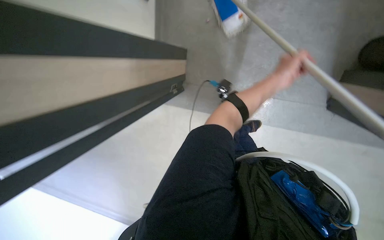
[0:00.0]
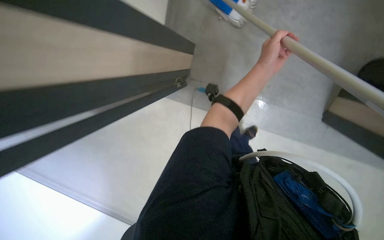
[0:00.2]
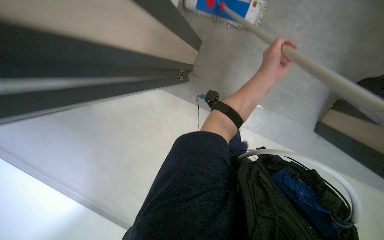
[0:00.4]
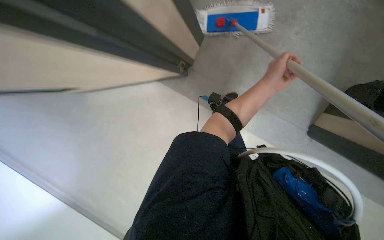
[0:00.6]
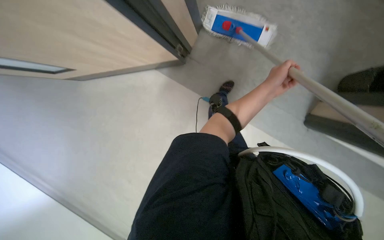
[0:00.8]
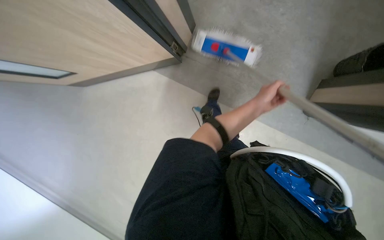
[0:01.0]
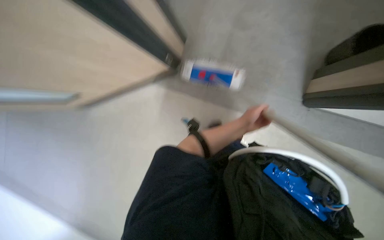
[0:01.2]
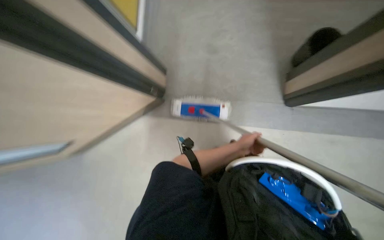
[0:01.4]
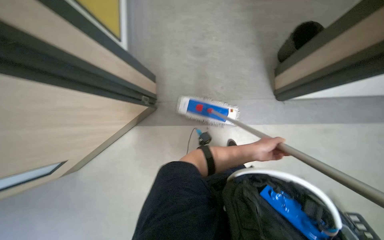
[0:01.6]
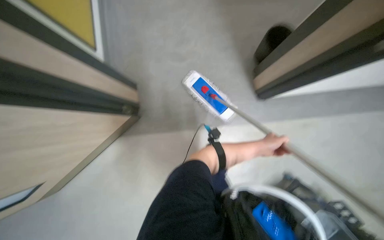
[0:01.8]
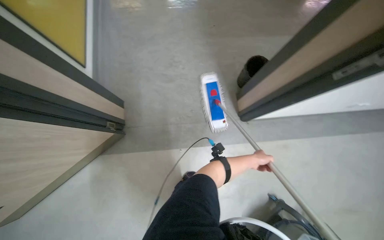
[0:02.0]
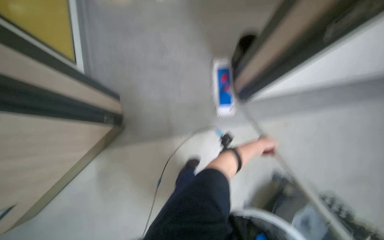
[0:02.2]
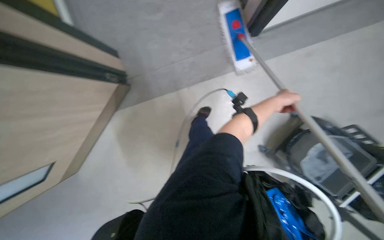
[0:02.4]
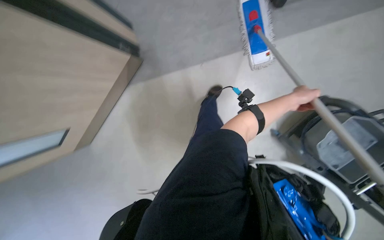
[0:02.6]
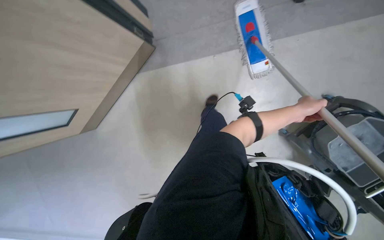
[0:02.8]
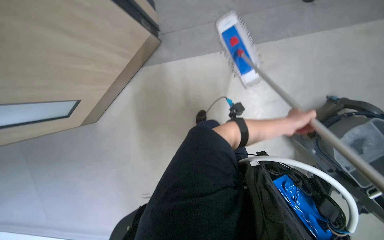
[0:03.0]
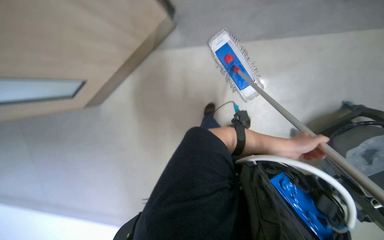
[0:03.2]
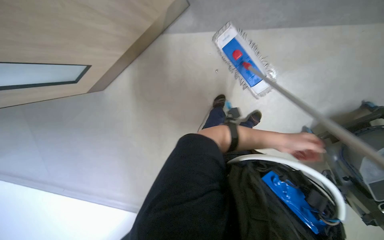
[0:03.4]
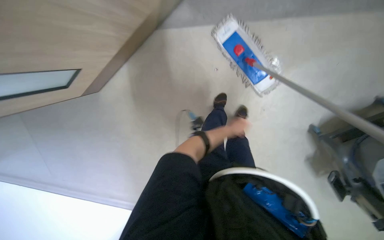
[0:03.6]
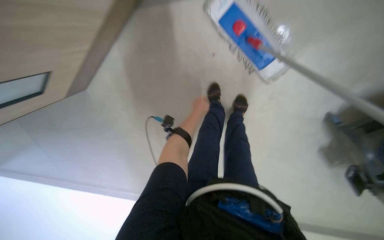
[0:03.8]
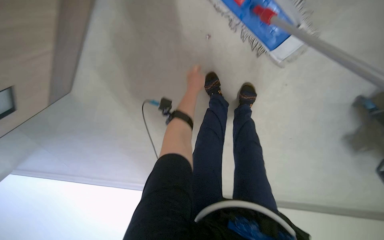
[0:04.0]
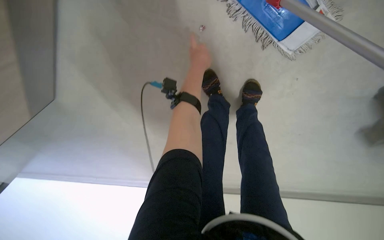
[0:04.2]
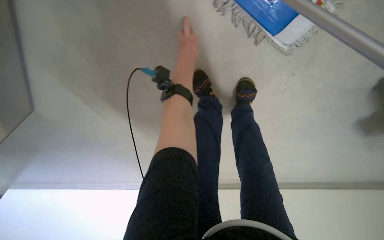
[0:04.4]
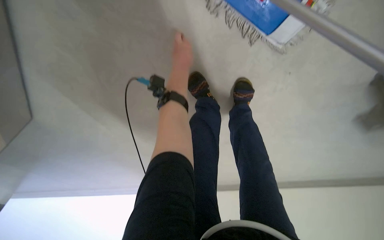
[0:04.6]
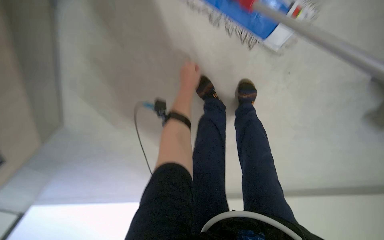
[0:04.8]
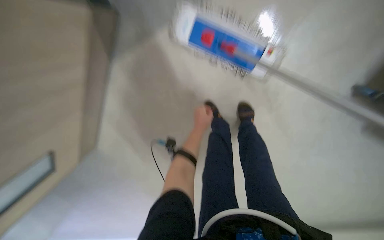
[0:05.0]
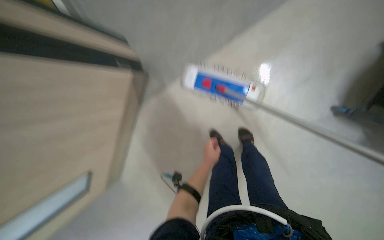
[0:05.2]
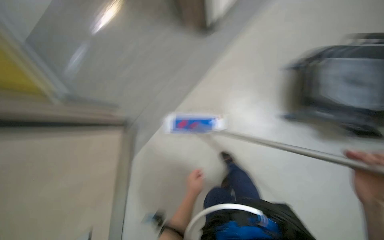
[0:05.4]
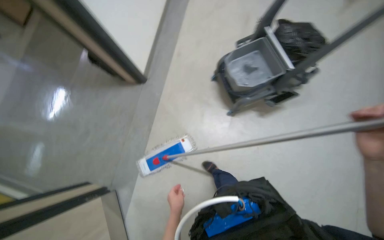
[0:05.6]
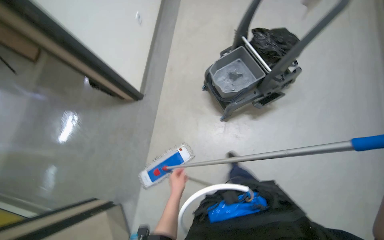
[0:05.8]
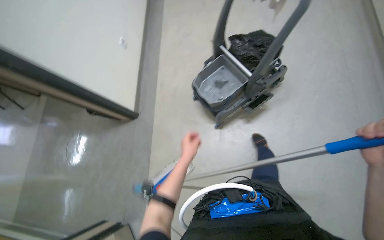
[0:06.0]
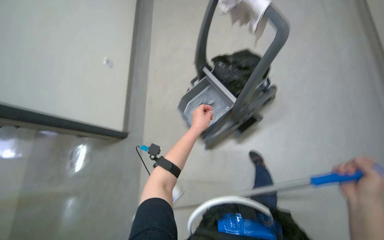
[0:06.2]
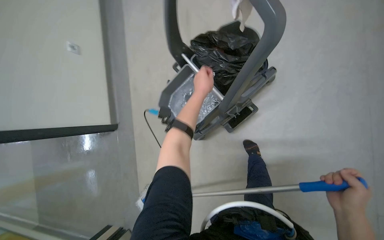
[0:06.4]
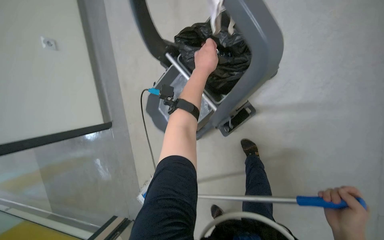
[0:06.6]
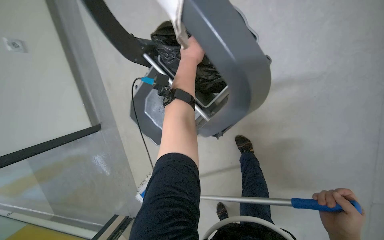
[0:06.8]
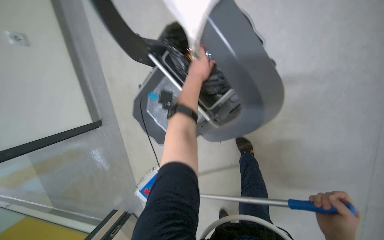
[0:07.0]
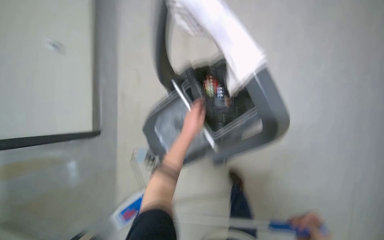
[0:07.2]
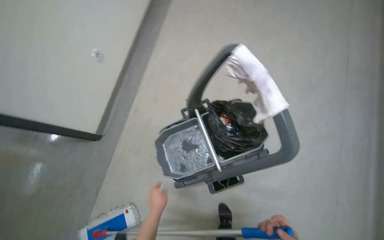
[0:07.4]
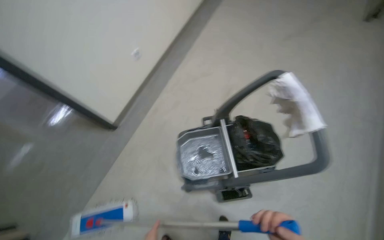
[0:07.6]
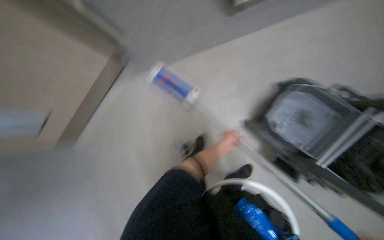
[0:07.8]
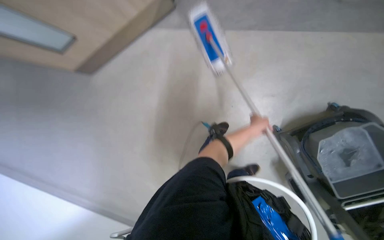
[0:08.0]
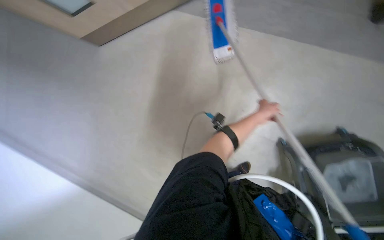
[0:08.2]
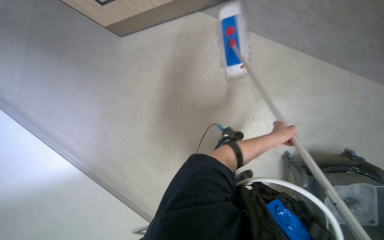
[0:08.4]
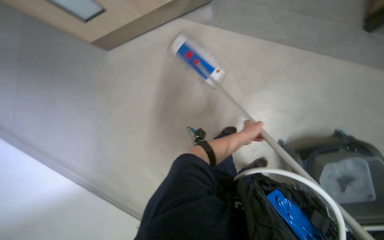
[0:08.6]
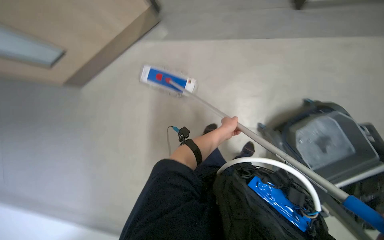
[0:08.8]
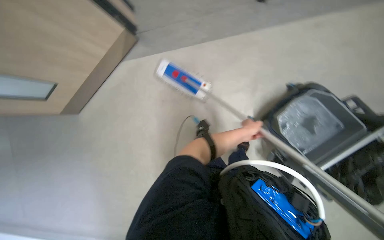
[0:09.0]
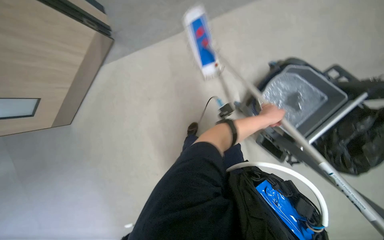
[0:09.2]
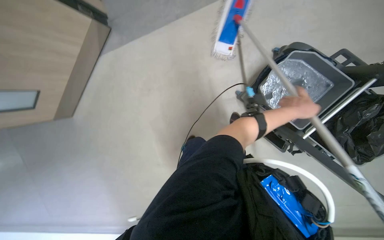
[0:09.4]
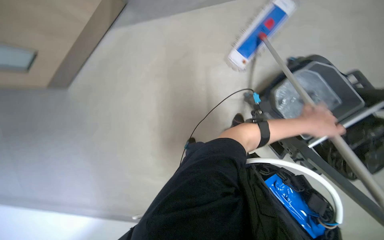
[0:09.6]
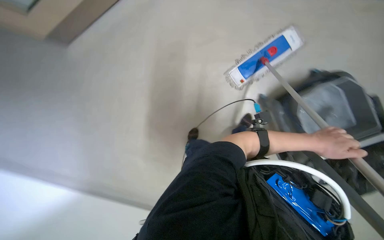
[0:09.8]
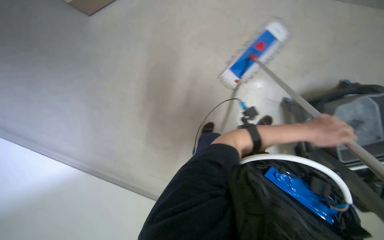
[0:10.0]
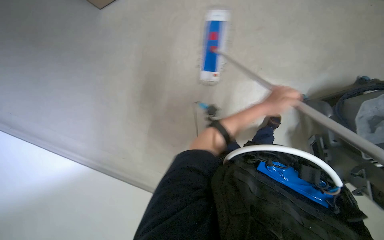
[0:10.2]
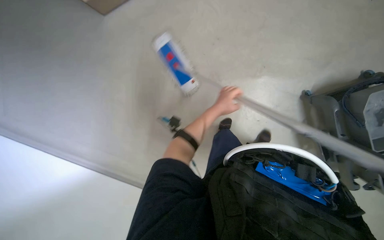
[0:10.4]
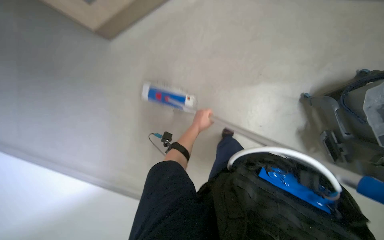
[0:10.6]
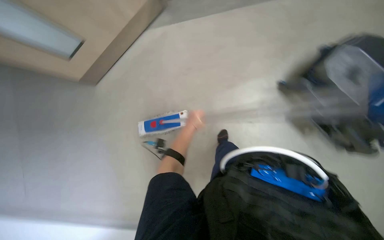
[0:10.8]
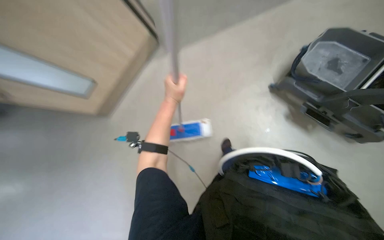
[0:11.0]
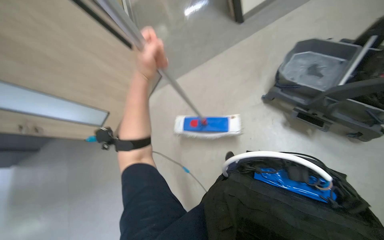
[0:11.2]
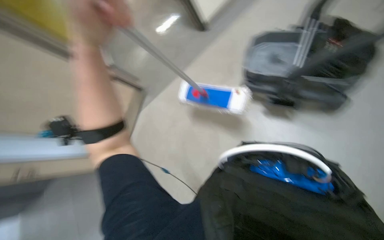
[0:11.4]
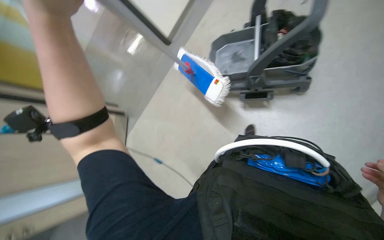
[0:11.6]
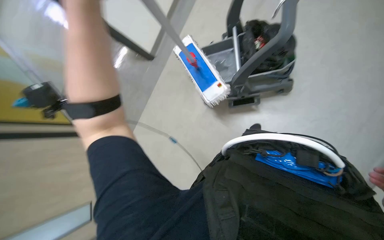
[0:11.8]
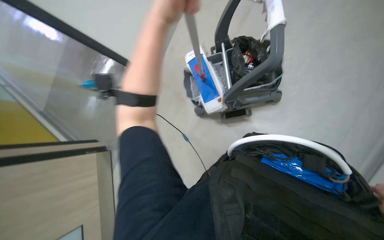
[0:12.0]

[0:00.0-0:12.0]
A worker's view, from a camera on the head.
Job: mopping floor.
The whole recording: Mopping office floor. The worker mops the office floor around the tables and chairs.
0:00.0 to 0:01.6: The view tilts some 15 degrees upward.
0:01.6 to 0:03.0: The view tips downward by about 30 degrees.
0:03.0 to 0:04.4: The camera is carried some 80 cm. The camera pitches downward, by about 35 degrees.
0:04.4 to 0:06.0: The wearer moves roughly 80 cm. The camera sweeps to the left, by approximately 20 degrees. The wearer looks roughly 45 degrees further upward. The scene rotates counterclockwise by roughly 55 degrees.
0:07.6 to 0:09.0: The camera pitches downward, by roughly 20 degrees.
0:10.4 to 0:12.0: The camera pitches upward, by some 45 degrees. The scene rotates counterclockwise by roughly 55 degrees.

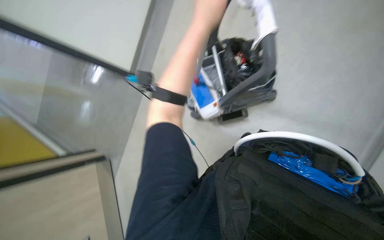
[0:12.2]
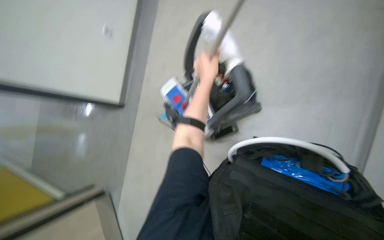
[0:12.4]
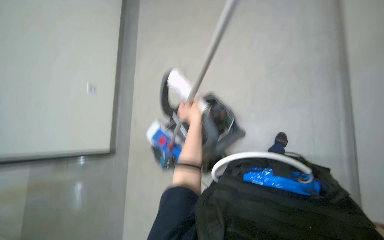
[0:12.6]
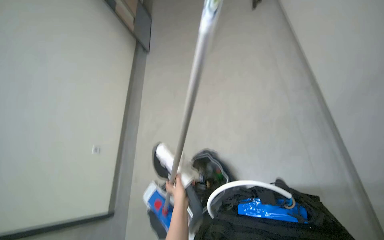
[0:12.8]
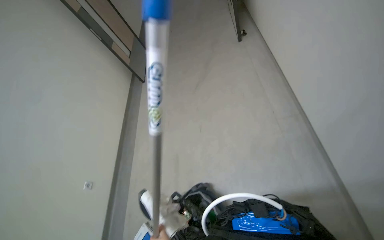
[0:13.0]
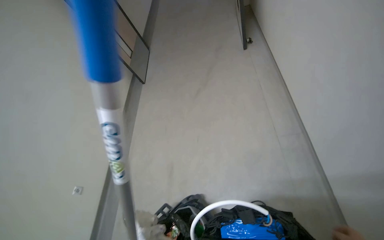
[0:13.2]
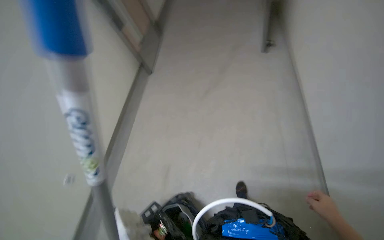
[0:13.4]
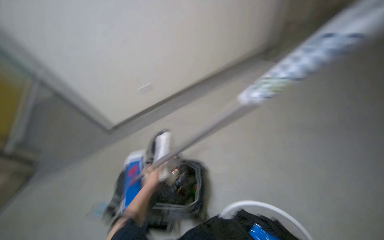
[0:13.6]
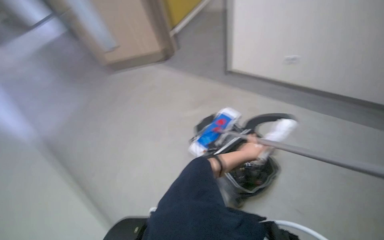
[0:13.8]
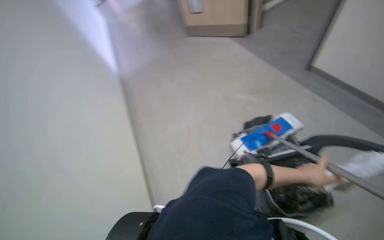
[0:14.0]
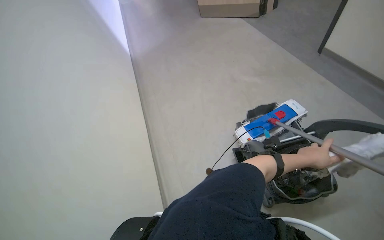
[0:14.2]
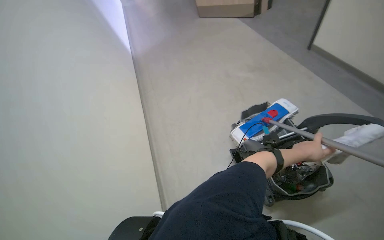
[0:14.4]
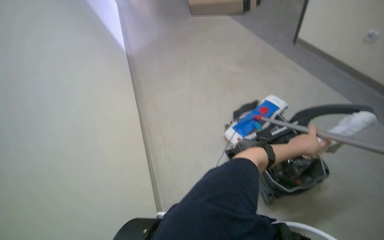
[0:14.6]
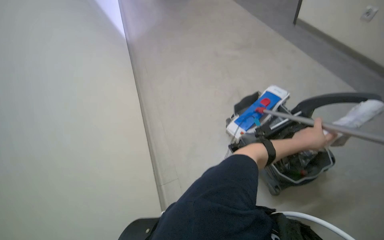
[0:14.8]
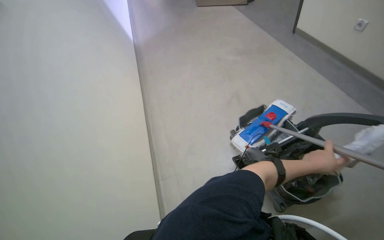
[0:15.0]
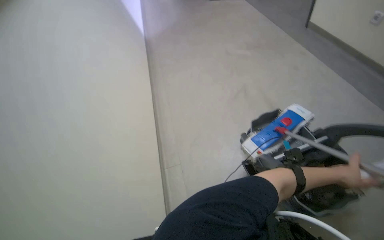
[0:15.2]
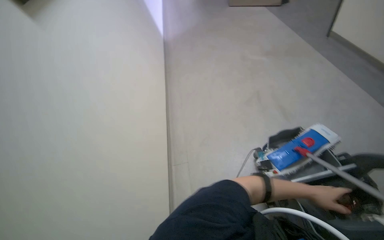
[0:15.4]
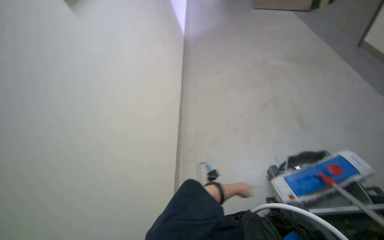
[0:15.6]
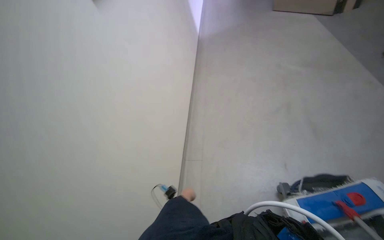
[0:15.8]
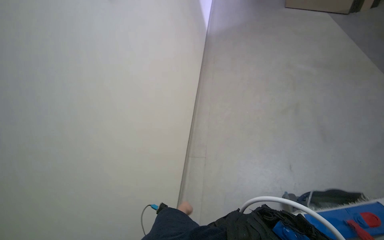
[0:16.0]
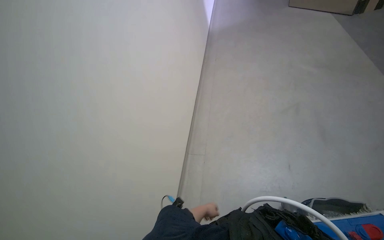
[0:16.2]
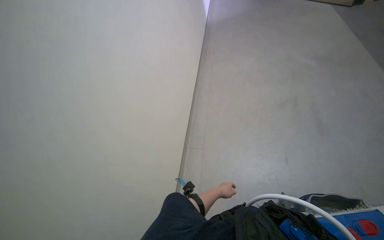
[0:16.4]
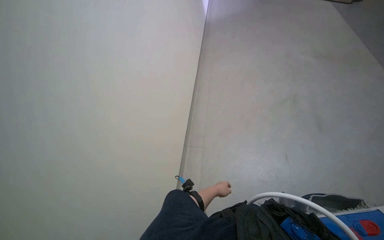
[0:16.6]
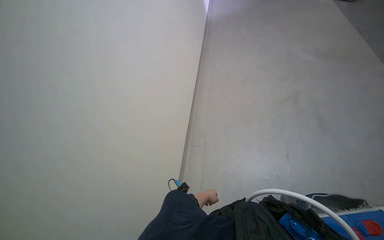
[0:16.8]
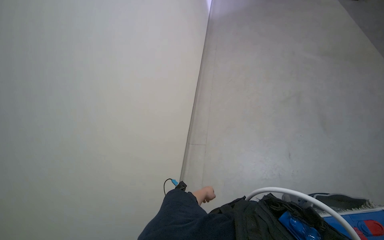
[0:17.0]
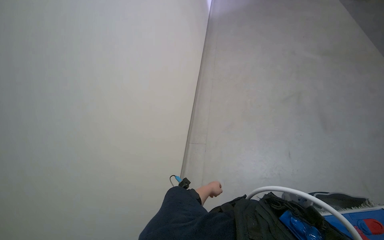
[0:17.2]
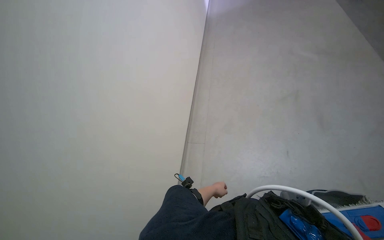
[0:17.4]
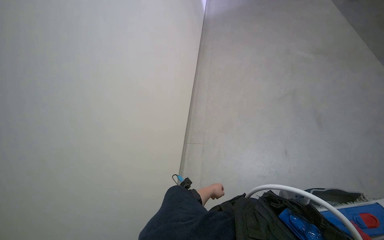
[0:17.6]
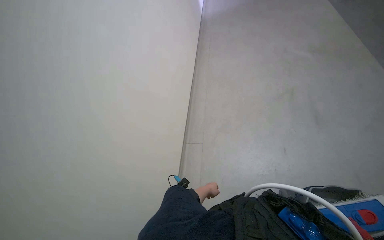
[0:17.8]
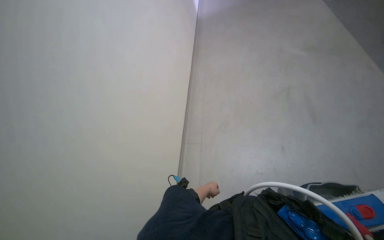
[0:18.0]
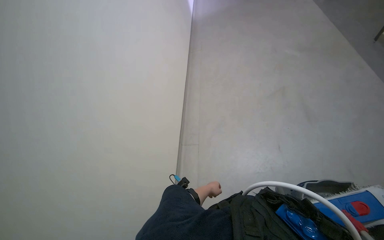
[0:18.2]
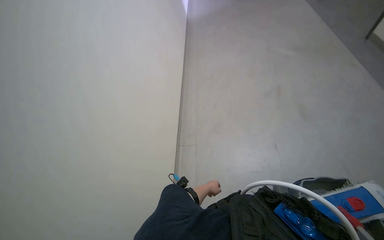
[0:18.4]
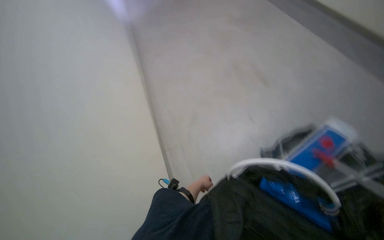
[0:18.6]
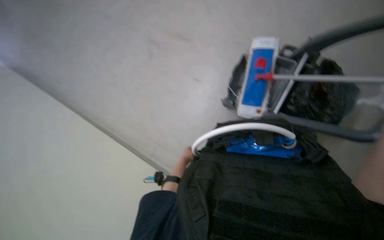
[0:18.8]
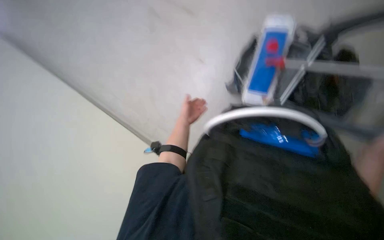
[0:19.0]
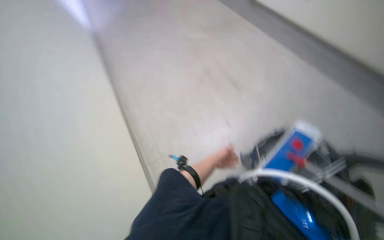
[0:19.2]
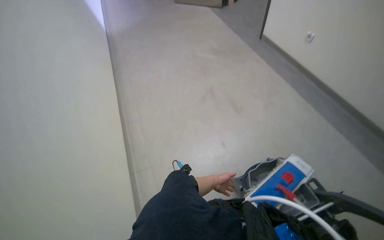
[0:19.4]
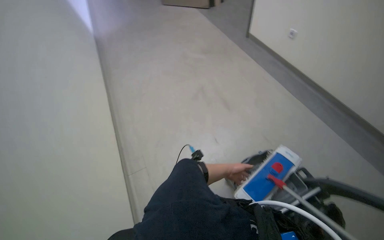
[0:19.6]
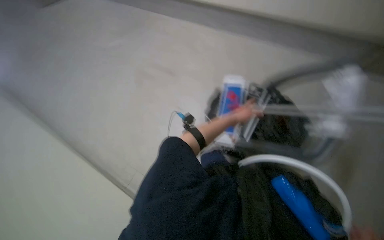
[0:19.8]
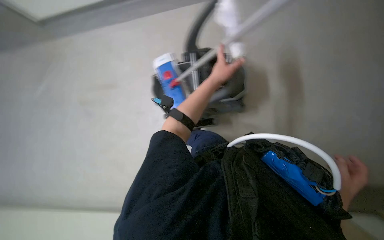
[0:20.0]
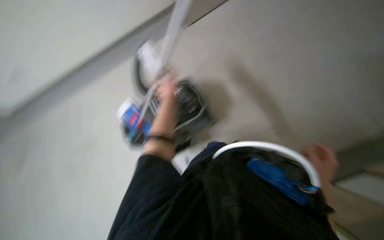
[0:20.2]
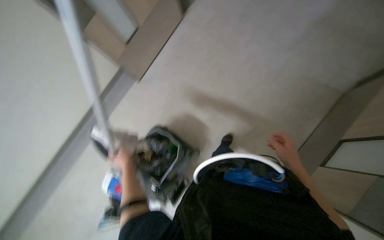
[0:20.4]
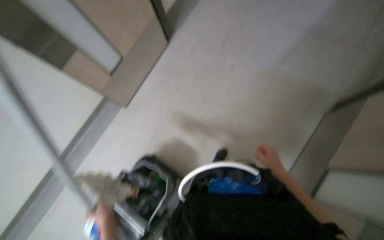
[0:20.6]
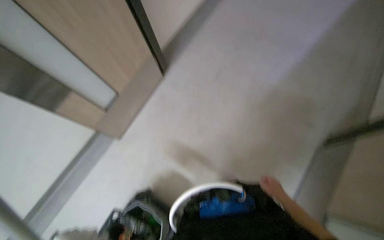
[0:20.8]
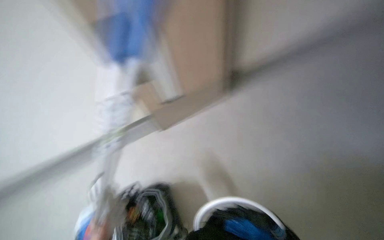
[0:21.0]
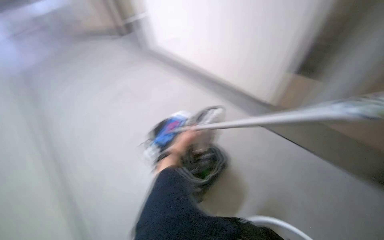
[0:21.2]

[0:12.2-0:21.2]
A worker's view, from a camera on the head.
Job: mopping floor.
The whole recording: Mopping office floor. The worker mops the office floor around the tables and chairs.
0:12.2 to 0:13.8: The wearer looks roughly 25 degrees further to the right. The view tilts some 55 degrees upward.
0:13.8 to 0:15.2: The head turns to the left by roughly 15 degrees. The left hand travels to the right and nearer to the camera by about 15 cm.
0:15.2 to 0:16.6: The head travels about 40 cm.
0:16.6 to 0:18.2: The left hand moves farther from the camera, roughly 10 cm.
0:18.2 to 0:19.8: The head turns to the right by approximately 40 degrees.
0:19.8 to 0:21.2: The head rotates roughly 25 degrees to the right. The camera pitches upward, by some 25 degrees.
